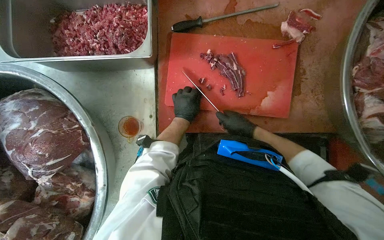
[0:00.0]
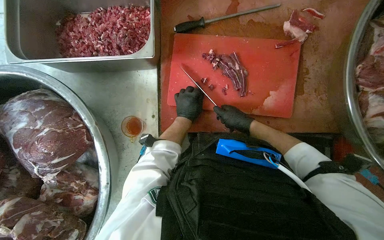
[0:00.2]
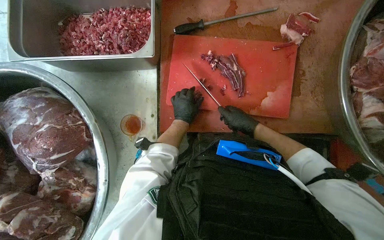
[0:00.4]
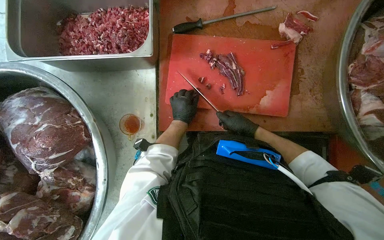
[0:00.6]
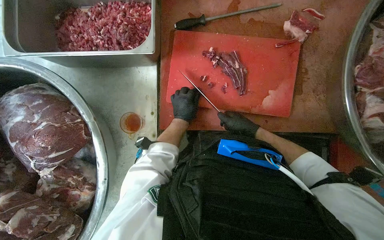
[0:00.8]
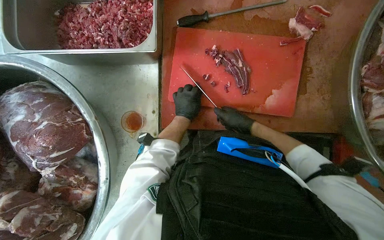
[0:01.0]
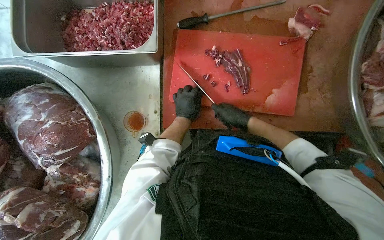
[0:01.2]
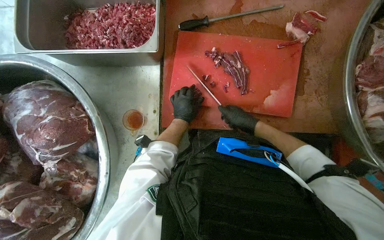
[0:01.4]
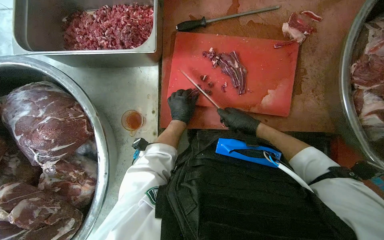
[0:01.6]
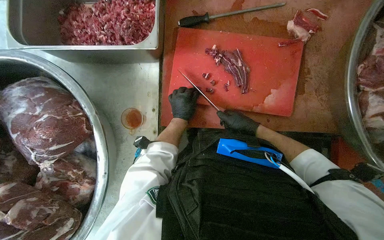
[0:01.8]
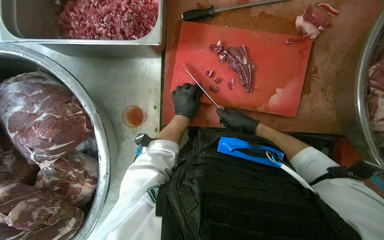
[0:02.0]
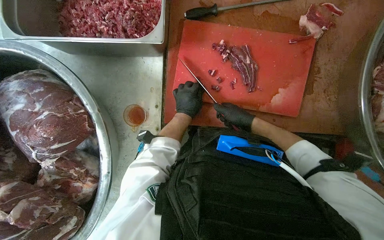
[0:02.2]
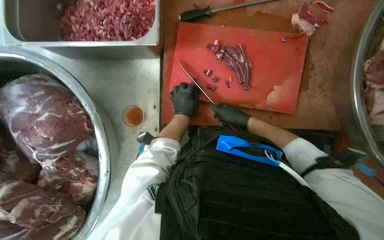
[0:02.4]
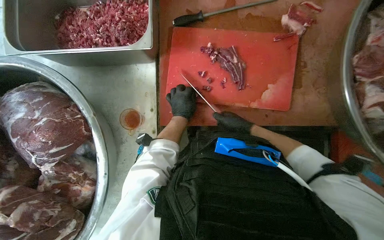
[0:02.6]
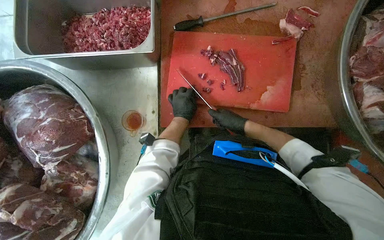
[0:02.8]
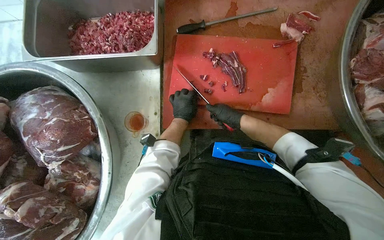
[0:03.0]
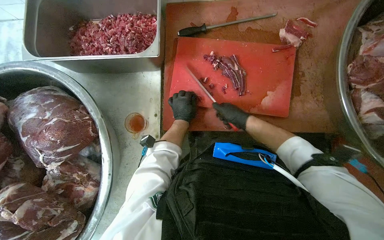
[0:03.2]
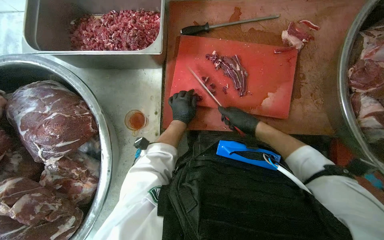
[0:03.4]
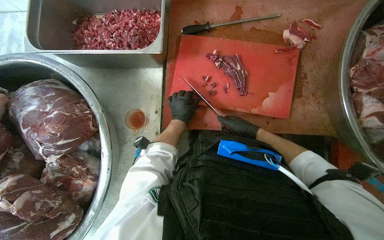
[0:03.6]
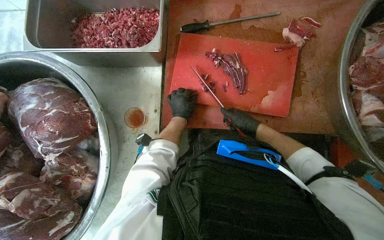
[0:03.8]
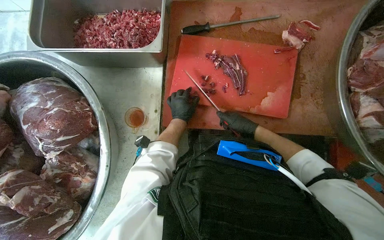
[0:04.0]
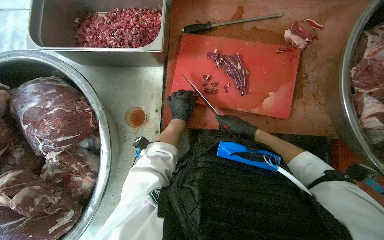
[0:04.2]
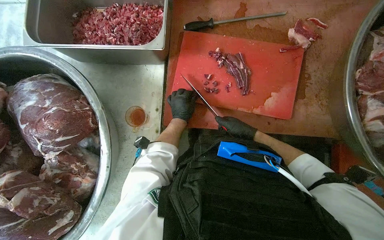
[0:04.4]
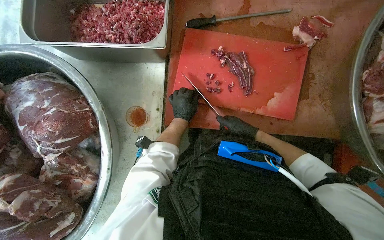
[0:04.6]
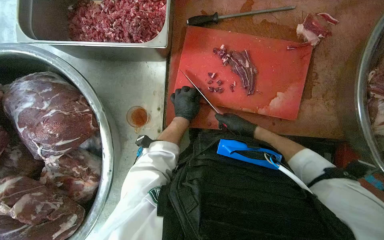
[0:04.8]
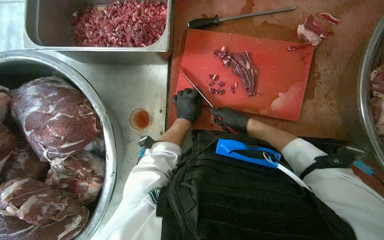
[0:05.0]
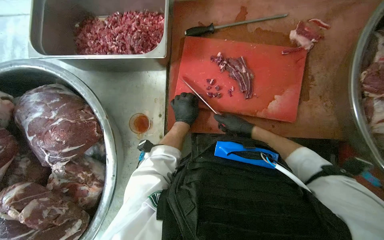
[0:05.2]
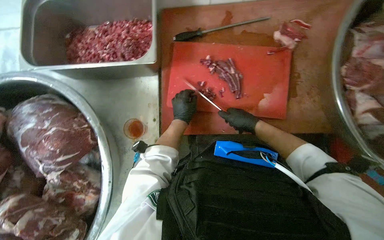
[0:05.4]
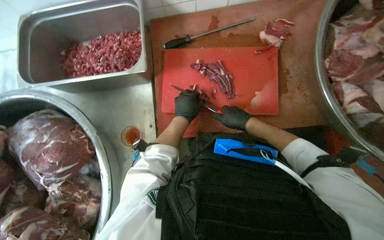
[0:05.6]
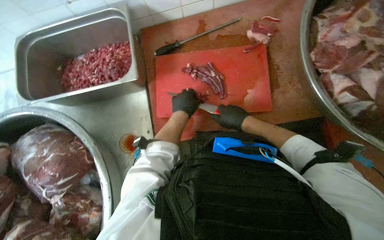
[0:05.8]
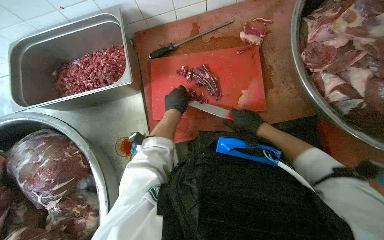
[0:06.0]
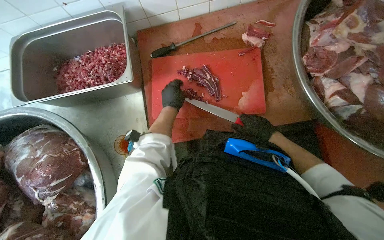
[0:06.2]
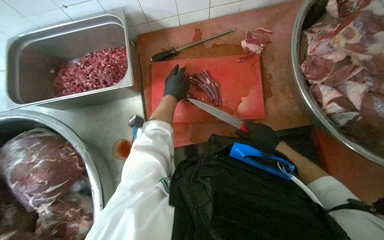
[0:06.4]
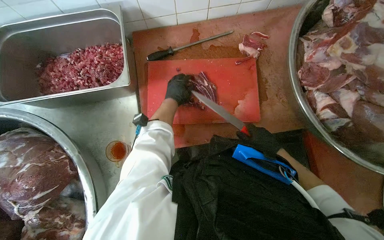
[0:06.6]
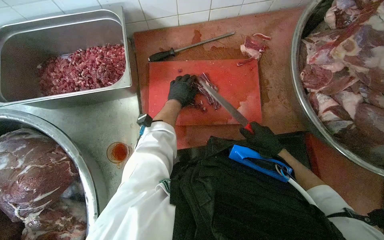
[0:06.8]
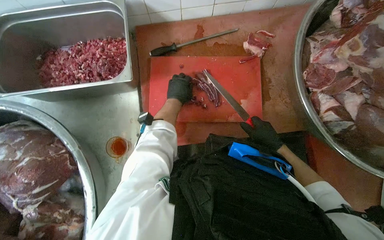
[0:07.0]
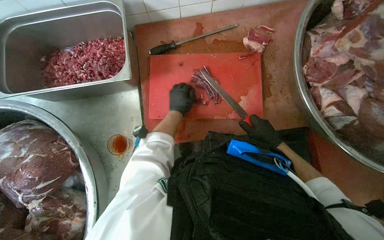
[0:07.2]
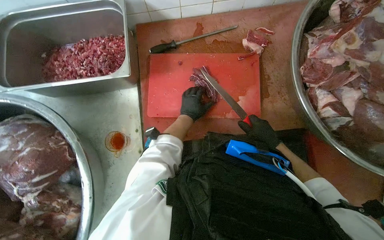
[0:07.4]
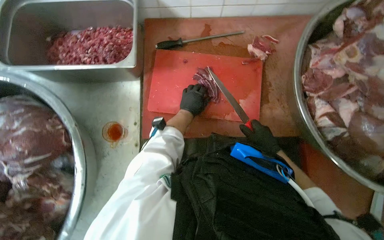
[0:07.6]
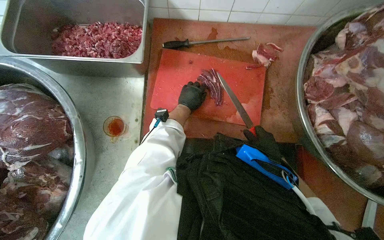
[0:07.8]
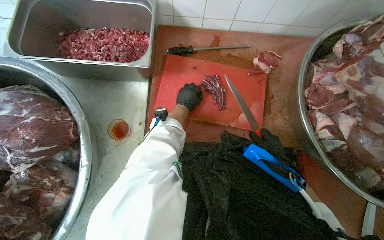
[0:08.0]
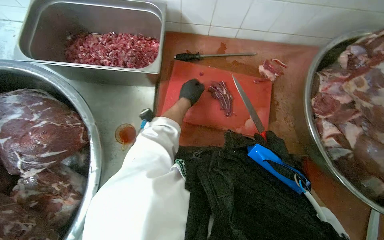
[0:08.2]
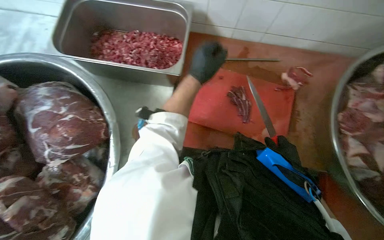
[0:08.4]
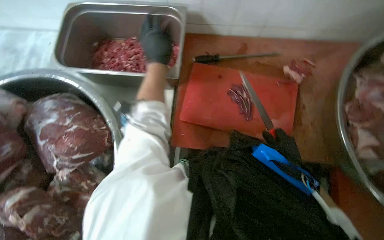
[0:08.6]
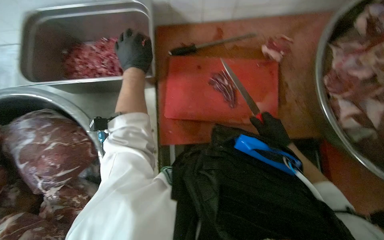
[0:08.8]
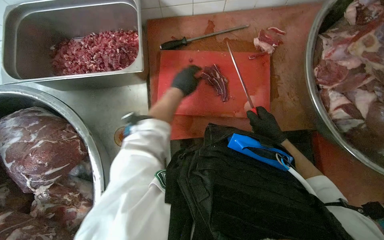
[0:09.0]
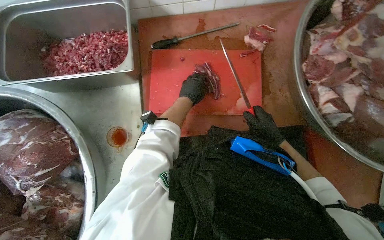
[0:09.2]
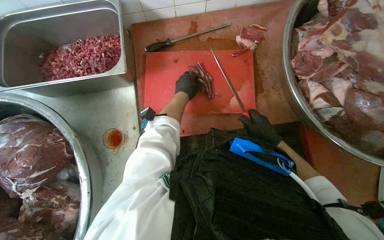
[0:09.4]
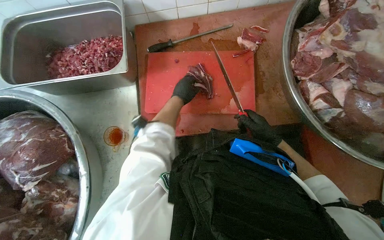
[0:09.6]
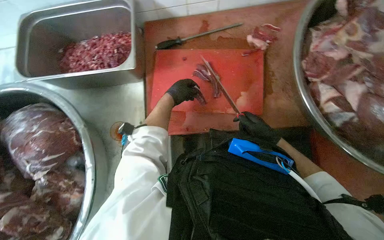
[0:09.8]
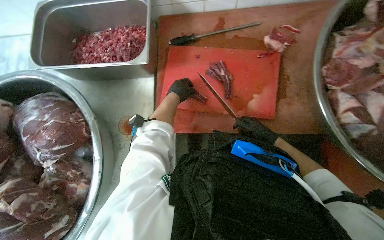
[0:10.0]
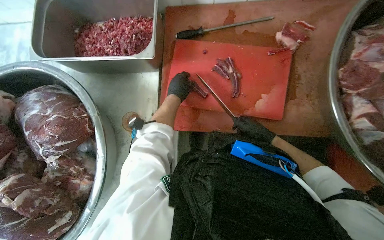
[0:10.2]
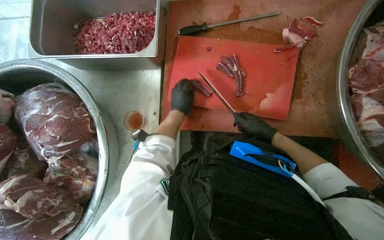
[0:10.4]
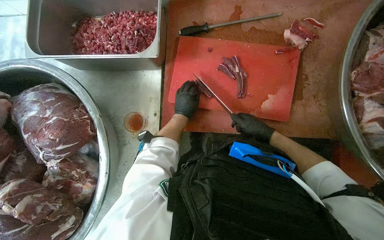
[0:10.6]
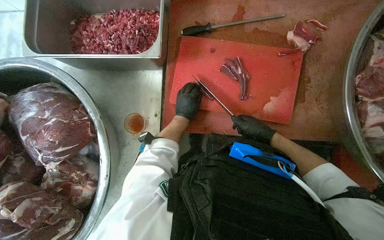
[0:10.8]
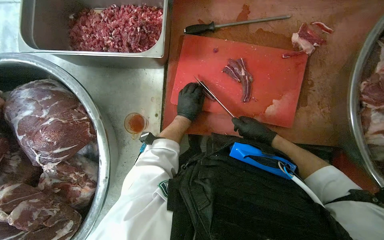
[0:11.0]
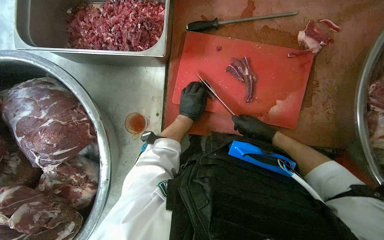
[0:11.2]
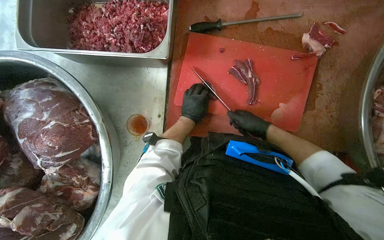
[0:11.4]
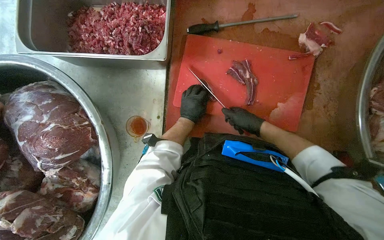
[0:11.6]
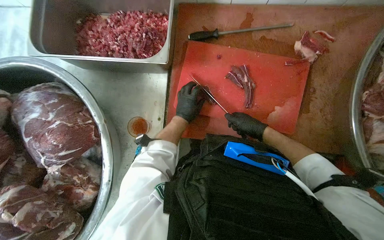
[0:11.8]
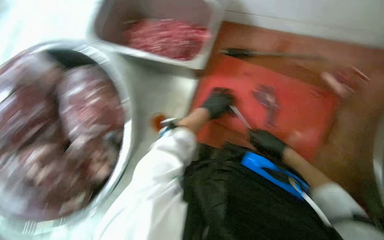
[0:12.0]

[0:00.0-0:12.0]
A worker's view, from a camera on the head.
Job: preparing food.
The whole recording: Cutting meat on board. The worker cuts large pieces of meat into smaller portions on a red cutting board.
0.0 to 4.4 s: The hands stay close to where they were, moving slightly.
4.4 to 6.0 s: The right hand moves nearer to the camera, some 10 cm.
6.0 to 7.6 s: The right hand shifts about 10 cm to the right.
7.6 to 9.0 s: The left hand shifts some 15 cm nearer to the camera and up the picture.
9.0 to 10.4 s: The left hand moves down the picture and farther from the camera, some 15 cm.

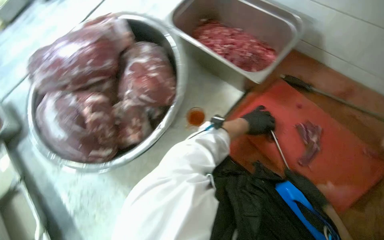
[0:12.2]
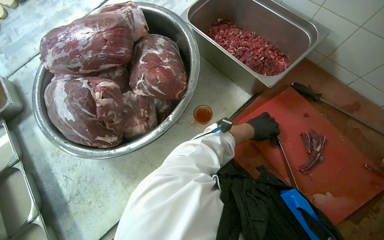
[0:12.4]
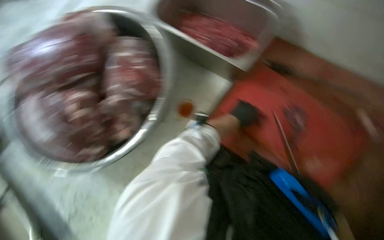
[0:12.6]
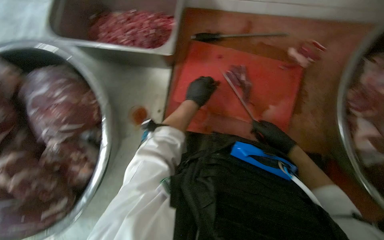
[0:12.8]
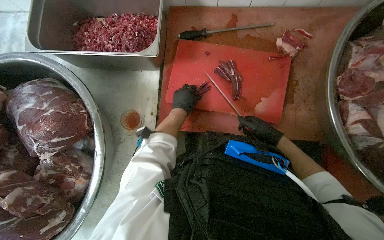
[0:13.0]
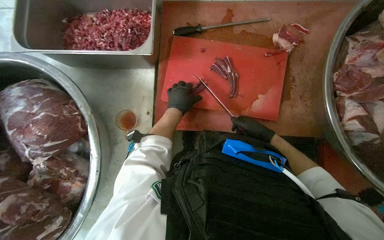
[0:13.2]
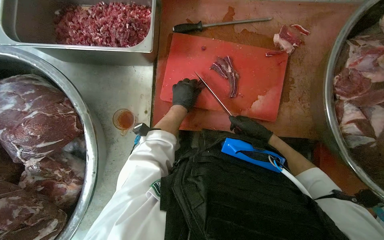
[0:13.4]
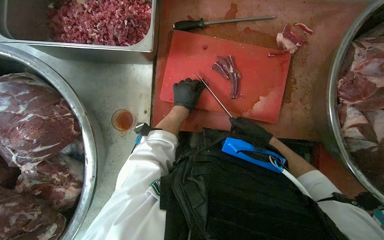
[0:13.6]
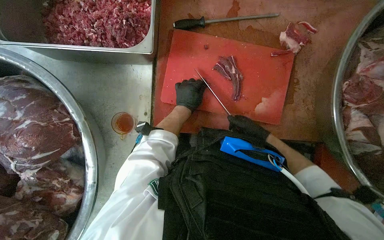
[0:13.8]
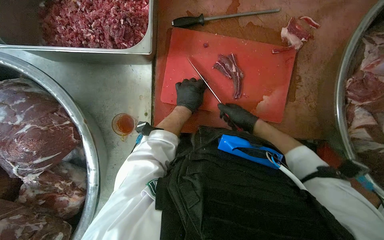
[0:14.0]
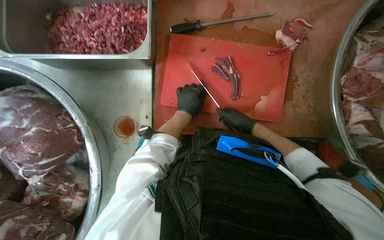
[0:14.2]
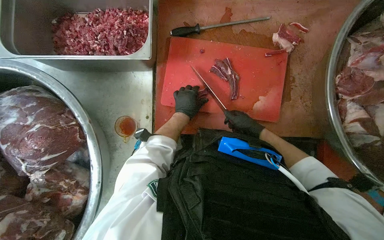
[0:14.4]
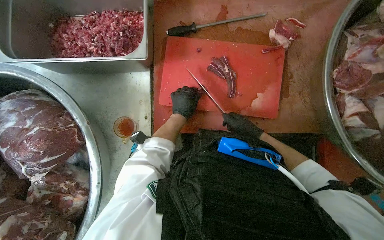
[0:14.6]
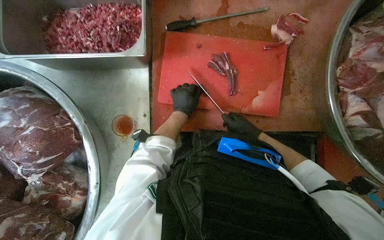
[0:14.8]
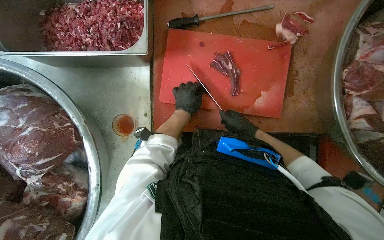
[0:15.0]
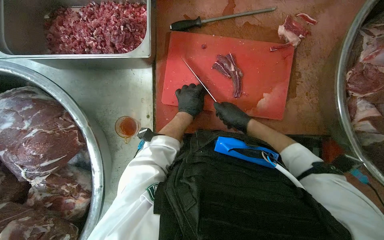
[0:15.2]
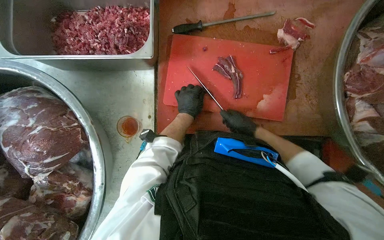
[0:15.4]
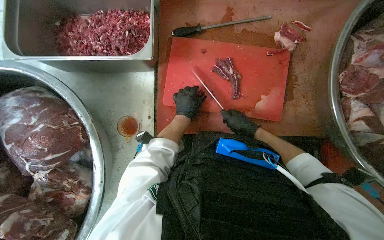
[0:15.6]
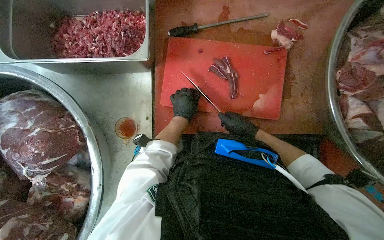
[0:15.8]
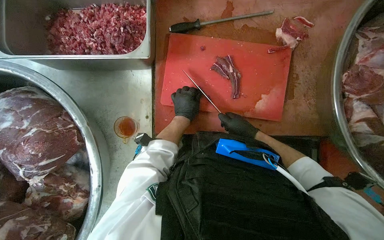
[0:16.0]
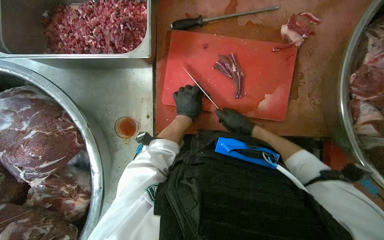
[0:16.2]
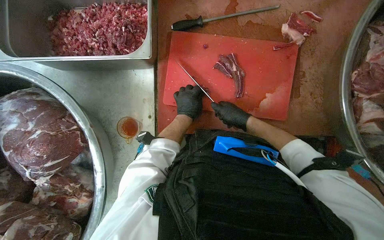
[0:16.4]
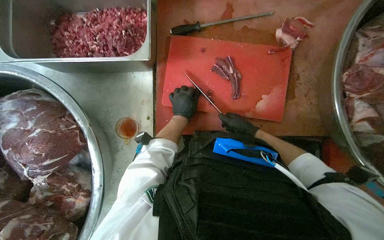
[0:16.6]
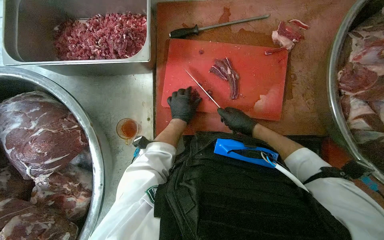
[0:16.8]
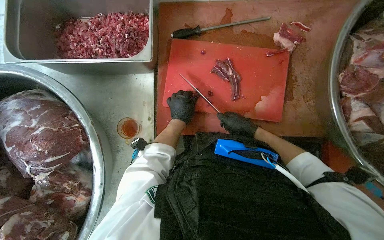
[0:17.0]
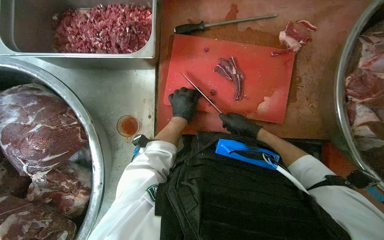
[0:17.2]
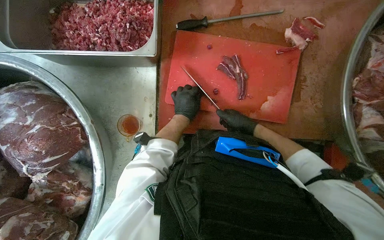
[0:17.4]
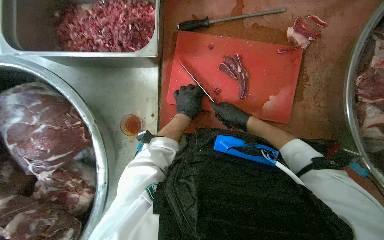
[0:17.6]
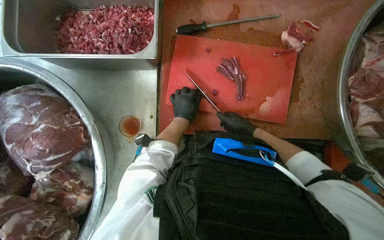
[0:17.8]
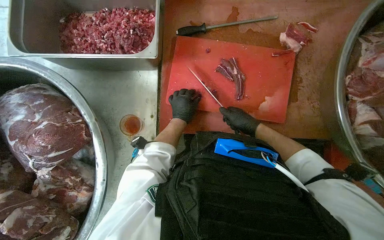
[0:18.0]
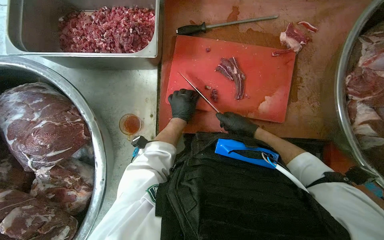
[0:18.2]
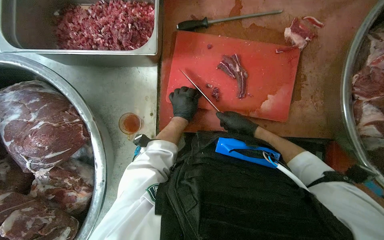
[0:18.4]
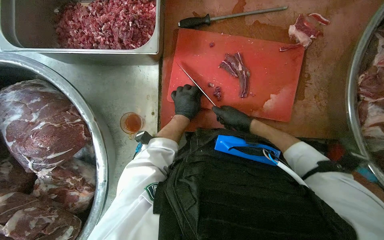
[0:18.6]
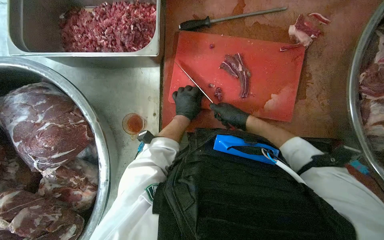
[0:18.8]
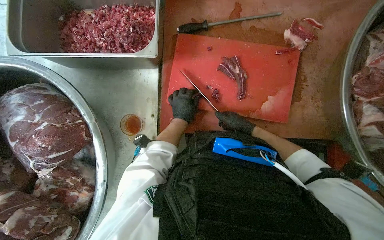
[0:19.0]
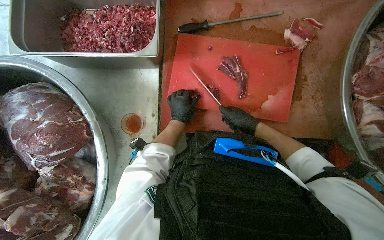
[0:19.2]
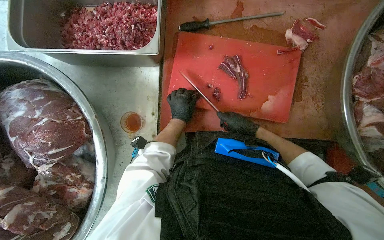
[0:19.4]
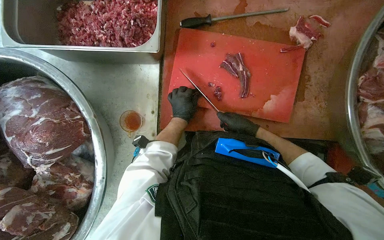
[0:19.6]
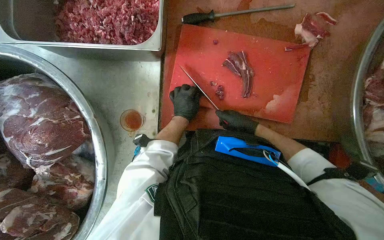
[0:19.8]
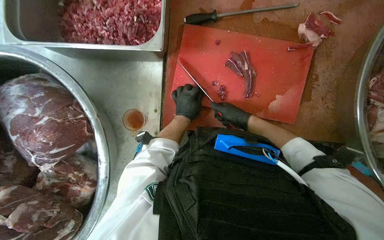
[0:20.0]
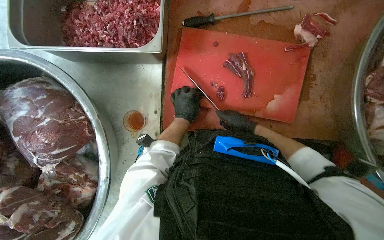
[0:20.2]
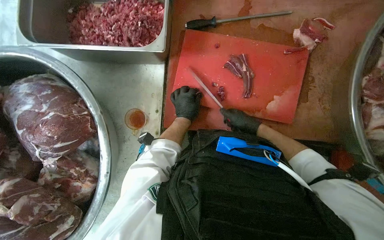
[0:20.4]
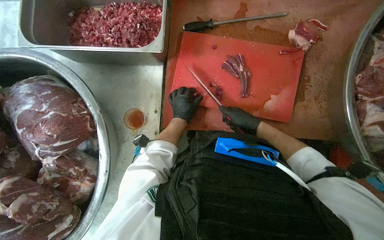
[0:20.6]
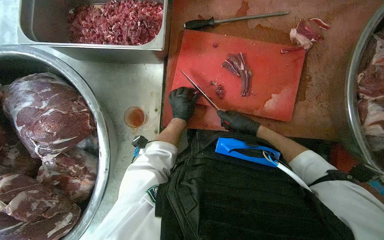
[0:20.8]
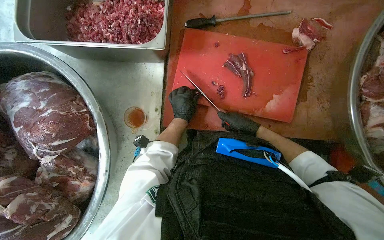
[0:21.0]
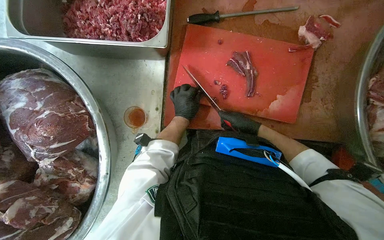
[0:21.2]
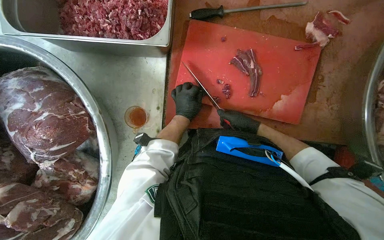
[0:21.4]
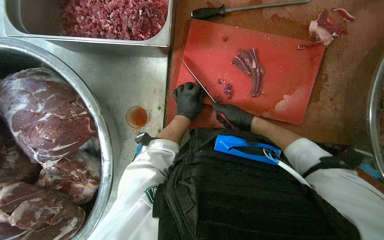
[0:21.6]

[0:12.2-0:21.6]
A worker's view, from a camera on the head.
Job: preparing food.
The whole recording: Cutting meat on board. The worker cuts large pieces of meat into smaller portions on a red cutting board.
12.2 to 13.8 s: The head turns to the right by about 40 degrees.
13.8 to 17.0 s: The hands make small movements and keep their place.
17.0 to 21.6 s: The hands are busy where they are.
